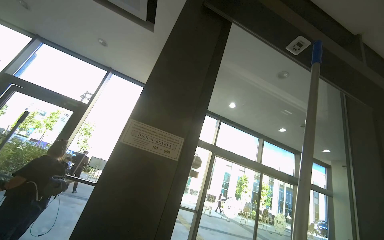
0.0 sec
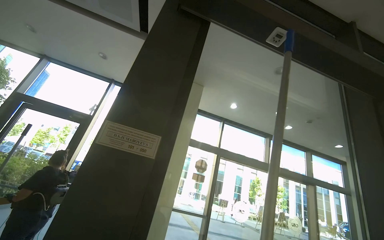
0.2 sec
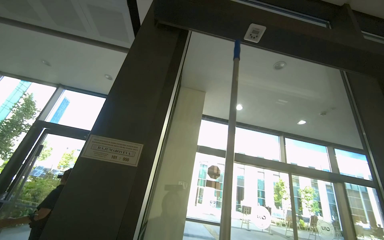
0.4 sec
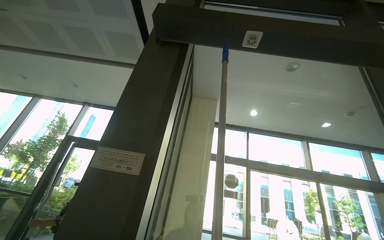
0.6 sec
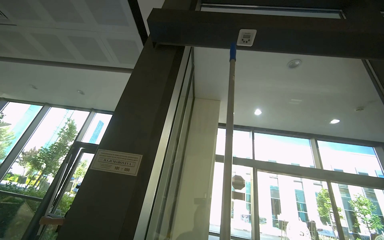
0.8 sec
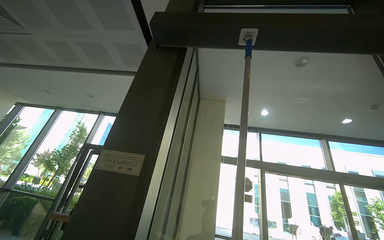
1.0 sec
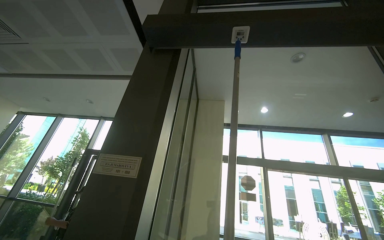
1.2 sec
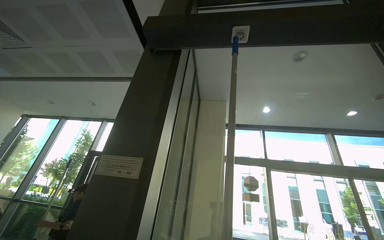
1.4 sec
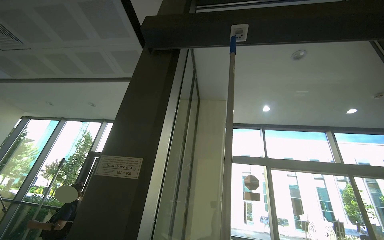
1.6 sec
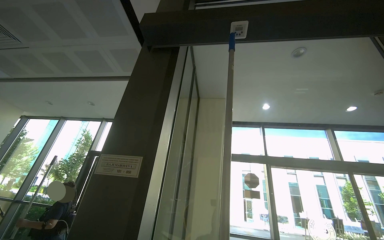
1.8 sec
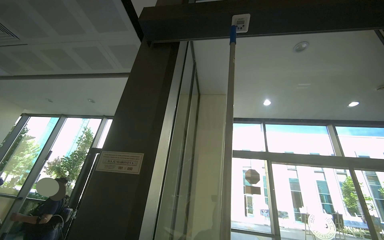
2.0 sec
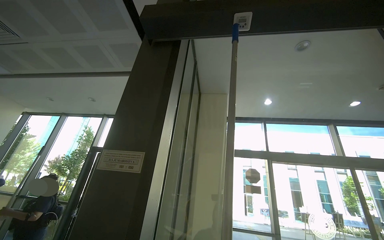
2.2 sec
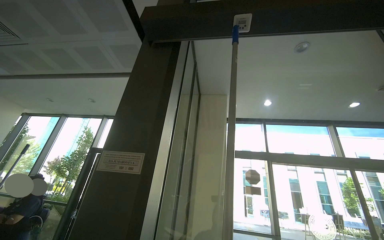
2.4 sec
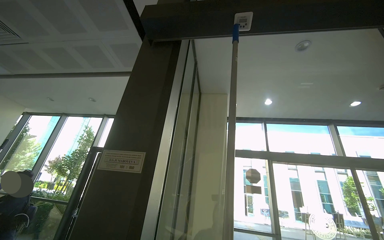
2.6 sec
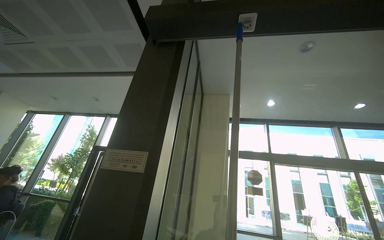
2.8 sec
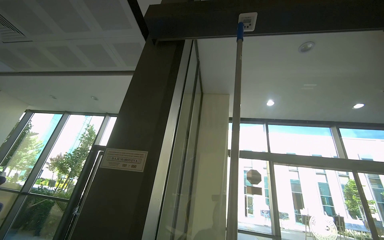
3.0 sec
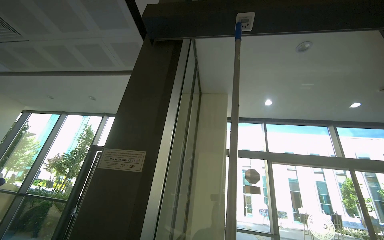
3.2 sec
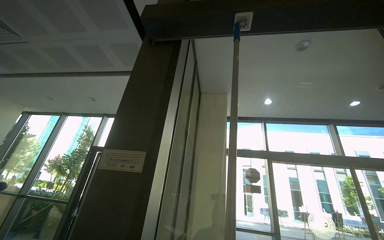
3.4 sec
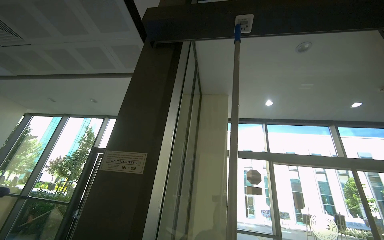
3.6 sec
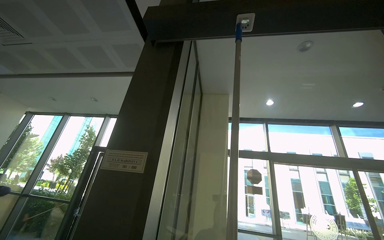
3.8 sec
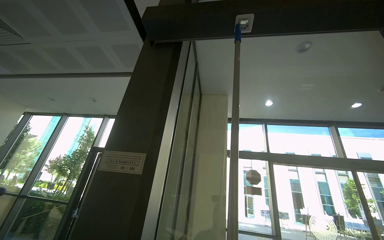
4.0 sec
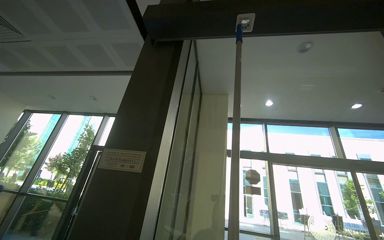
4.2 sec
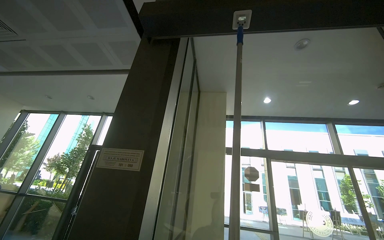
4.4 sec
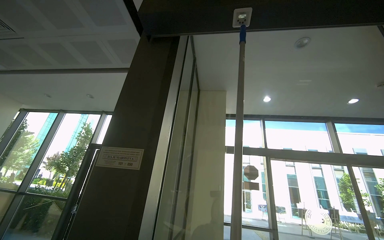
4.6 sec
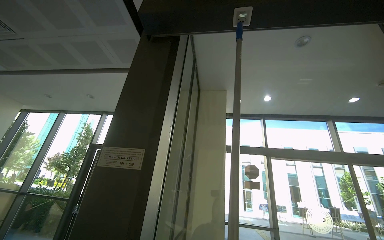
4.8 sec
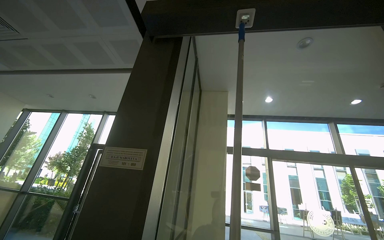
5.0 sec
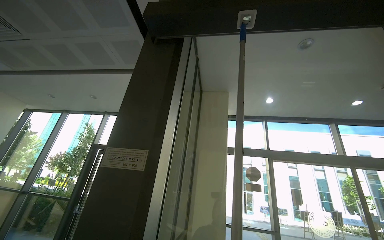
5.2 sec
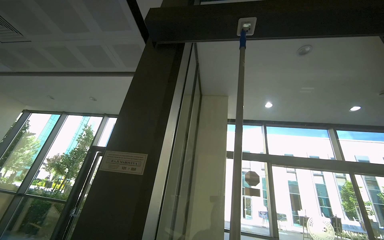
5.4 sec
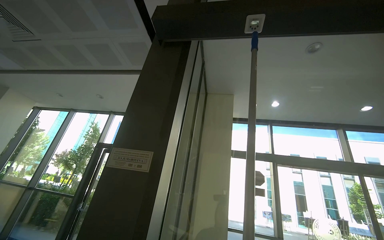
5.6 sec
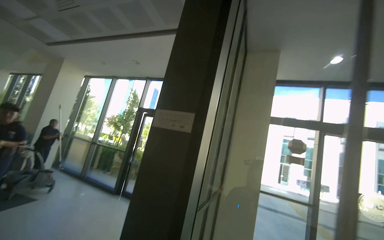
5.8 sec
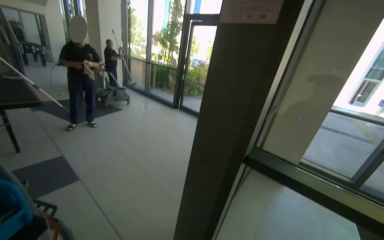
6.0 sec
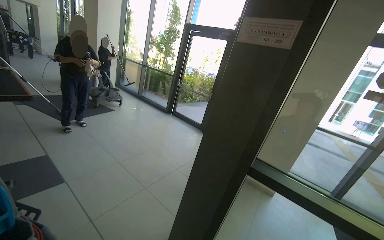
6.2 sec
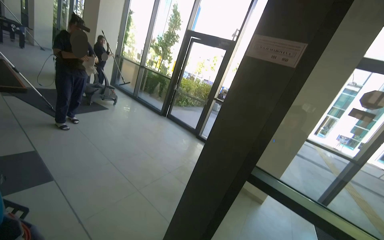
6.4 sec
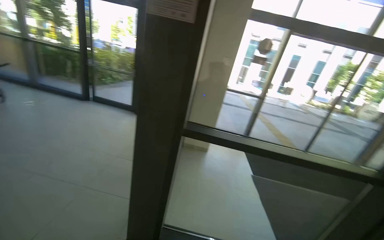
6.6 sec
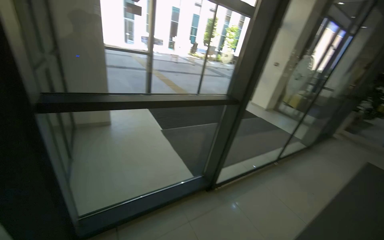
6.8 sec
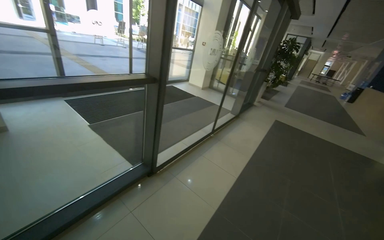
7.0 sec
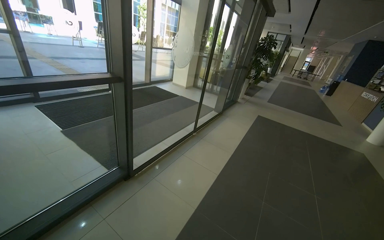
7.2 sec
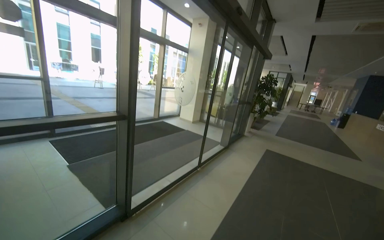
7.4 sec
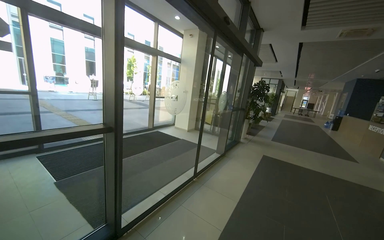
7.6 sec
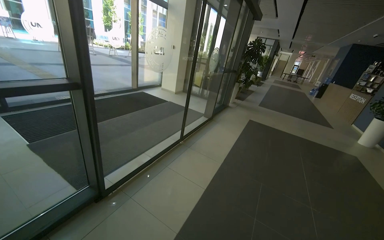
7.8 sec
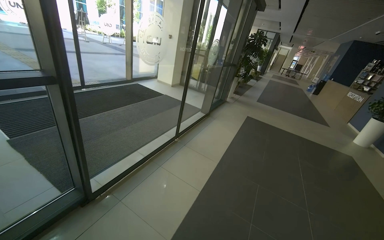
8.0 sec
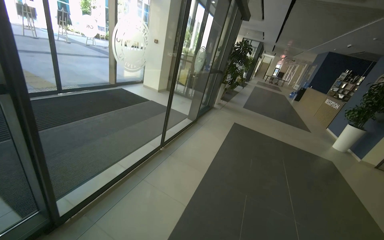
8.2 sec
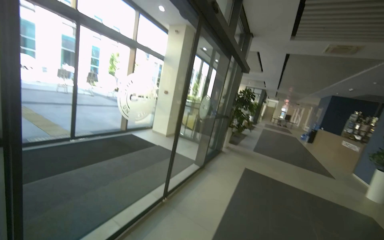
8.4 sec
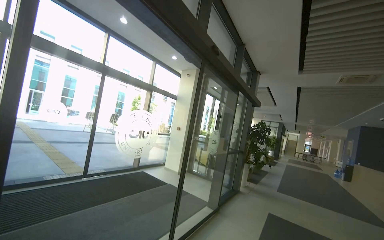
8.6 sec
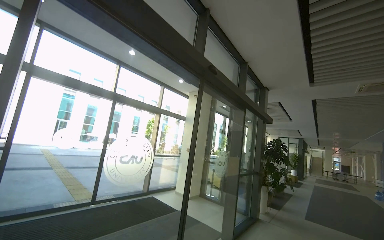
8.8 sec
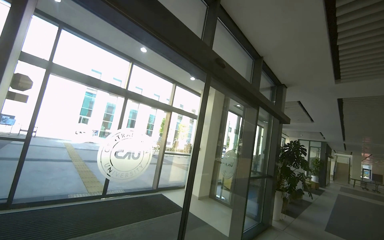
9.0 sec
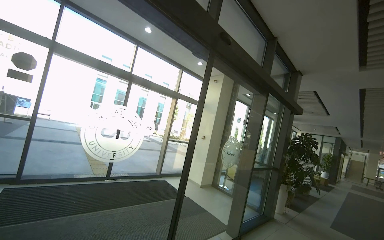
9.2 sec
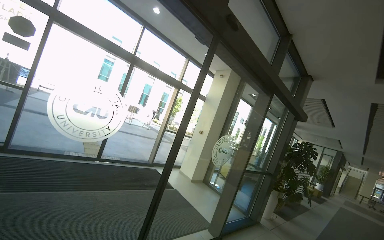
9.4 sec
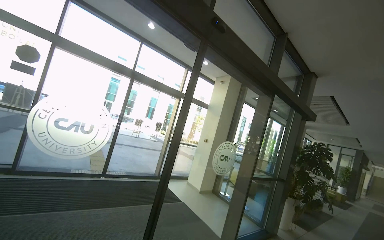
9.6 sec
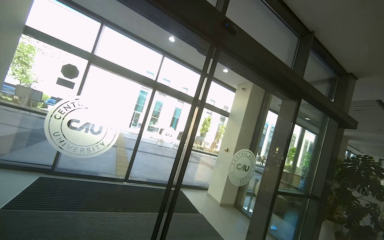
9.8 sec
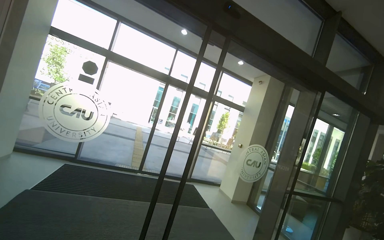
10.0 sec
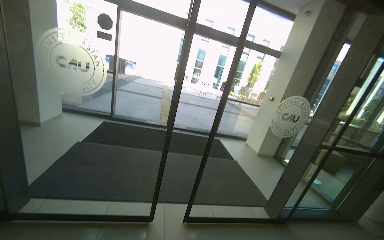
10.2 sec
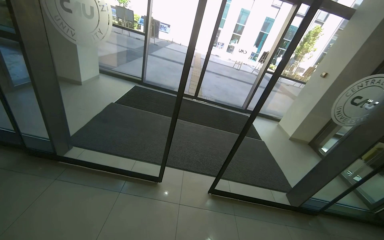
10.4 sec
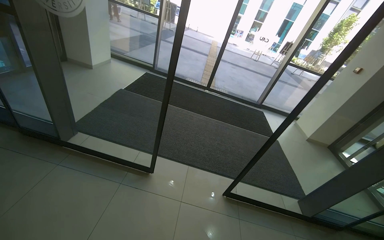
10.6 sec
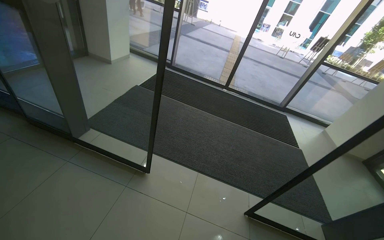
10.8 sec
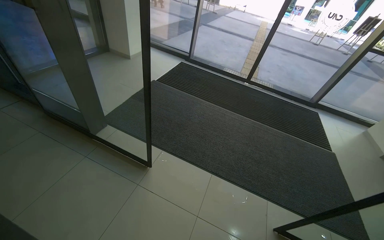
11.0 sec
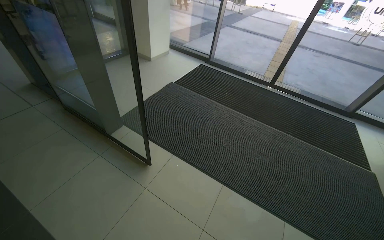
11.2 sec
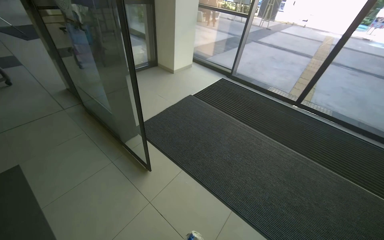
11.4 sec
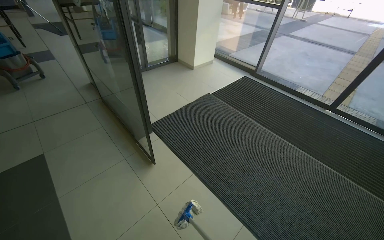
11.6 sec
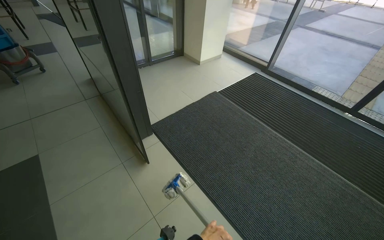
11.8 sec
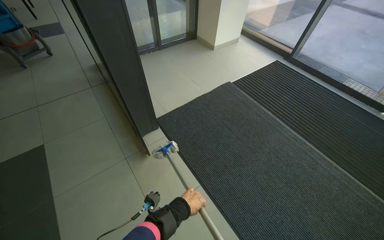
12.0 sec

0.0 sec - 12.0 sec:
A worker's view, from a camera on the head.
Job: mopping floor.
The whole recording: Mopping tiled floor. The worker mops the tiled floor near the entrance.
0.0 sec - 1.6 sec: The camera travels to the right, roughly 50 cm. The camera sweeps to the left, by about 20 degrees.
4.4 sec - 6.0 sec: The view swings approximately 30 degrees to the left. The camera pitches downward, by about 45 degrees.
6.0 sec - 7.6 sec: The wearer moves about 80 cm. The head rotates about 90 degrees to the right.
7.6 sec - 9.0 sec: The head travels roughly 90 cm. The view tilts approximately 20 degrees upward.
9.0 sec - 10.4 sec: The camera is carried about 90 cm. The head turns to the left by some 45 degrees. The wearer looks approximately 25 degrees further downward.
10.4 sec - 12.0 sec: The camera is carried about 1 m. The wearer looks roughly 55 degrees further to the left. The camera pitches downward, by approximately 15 degrees.

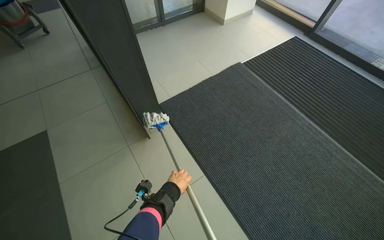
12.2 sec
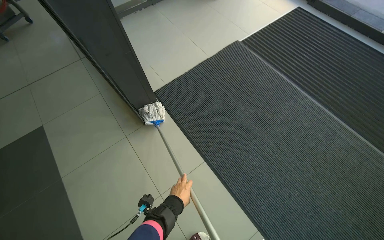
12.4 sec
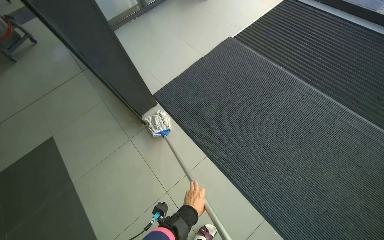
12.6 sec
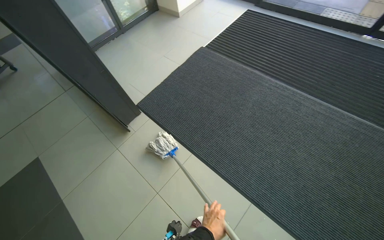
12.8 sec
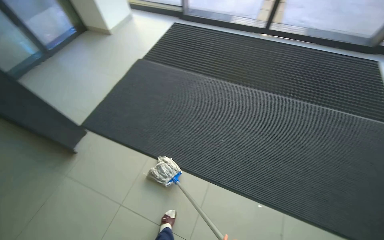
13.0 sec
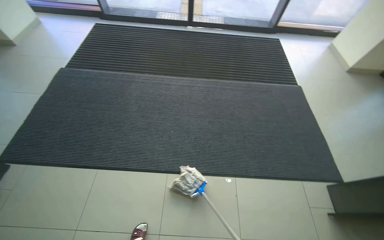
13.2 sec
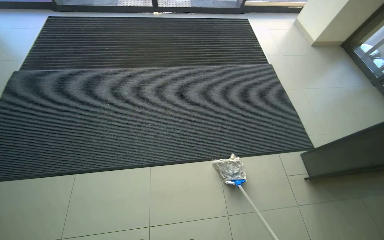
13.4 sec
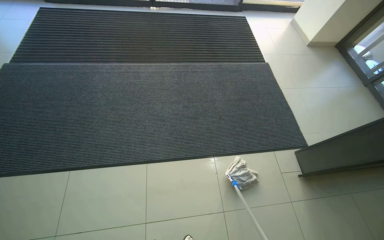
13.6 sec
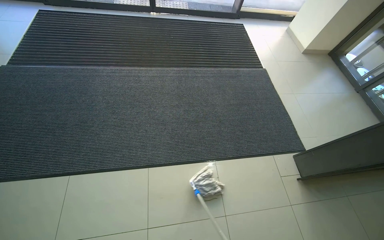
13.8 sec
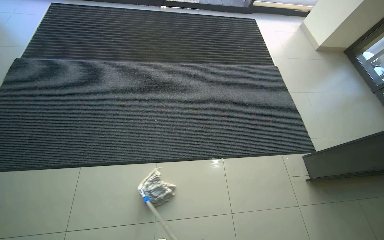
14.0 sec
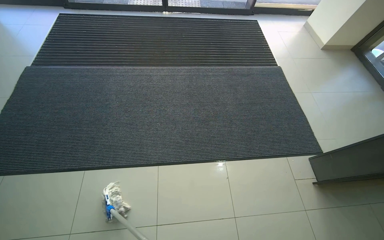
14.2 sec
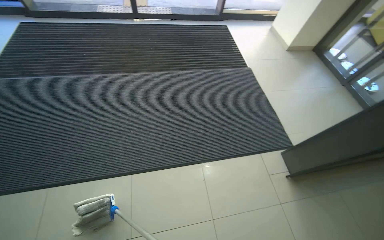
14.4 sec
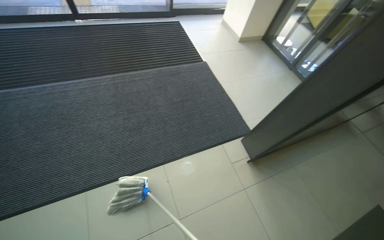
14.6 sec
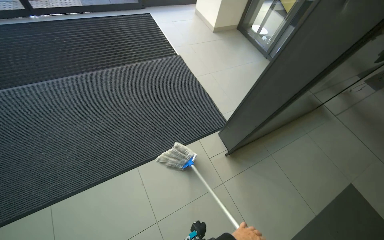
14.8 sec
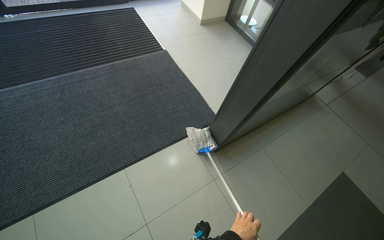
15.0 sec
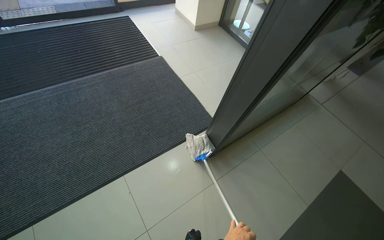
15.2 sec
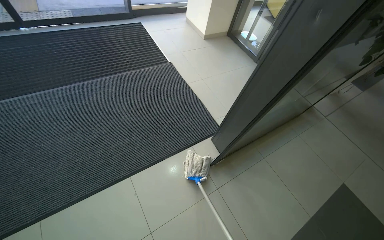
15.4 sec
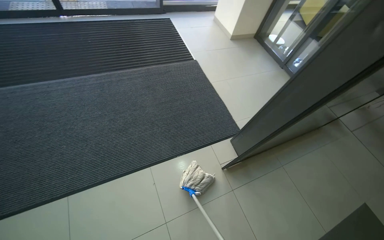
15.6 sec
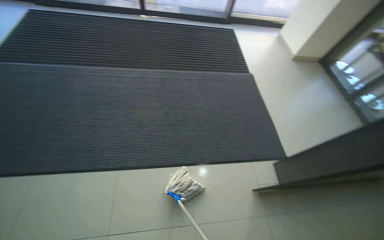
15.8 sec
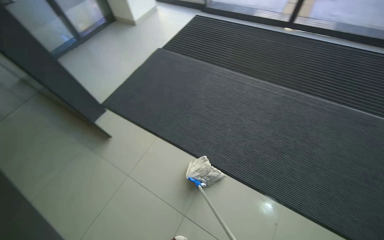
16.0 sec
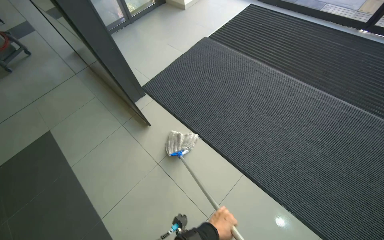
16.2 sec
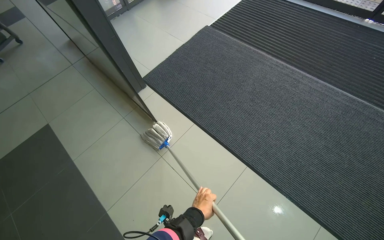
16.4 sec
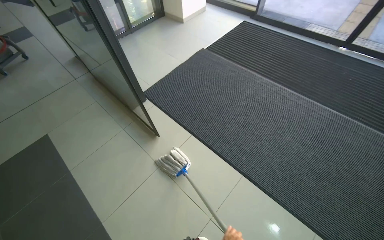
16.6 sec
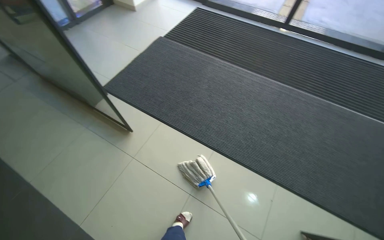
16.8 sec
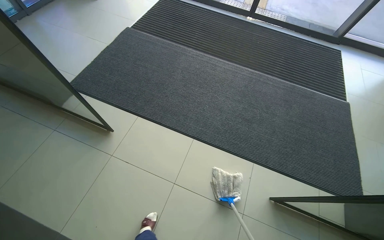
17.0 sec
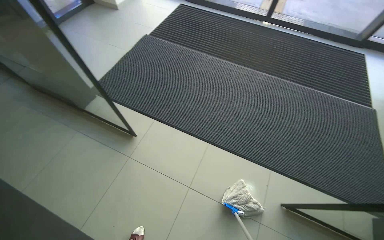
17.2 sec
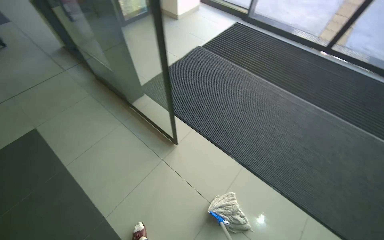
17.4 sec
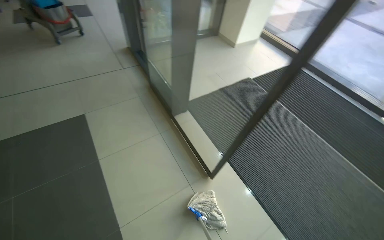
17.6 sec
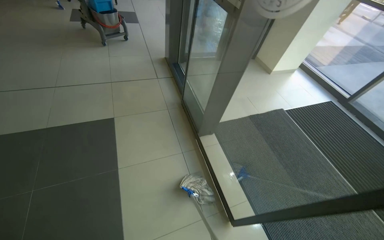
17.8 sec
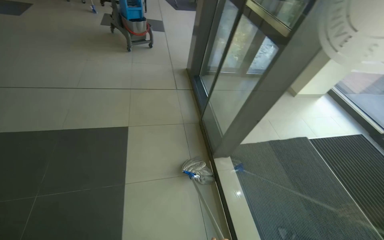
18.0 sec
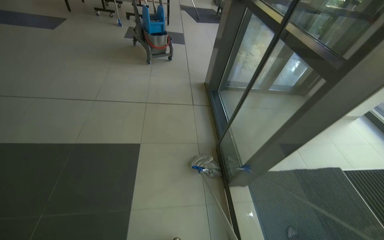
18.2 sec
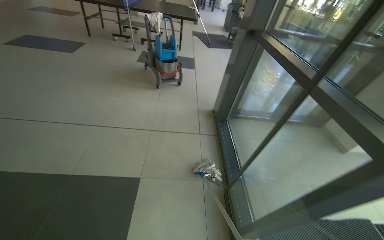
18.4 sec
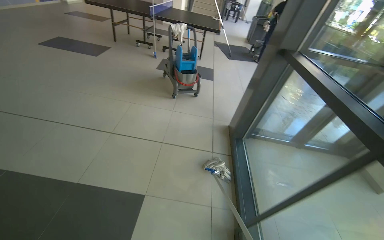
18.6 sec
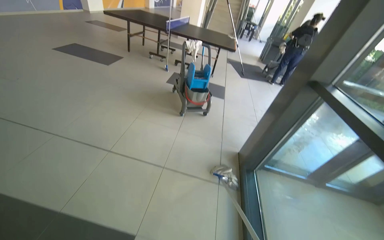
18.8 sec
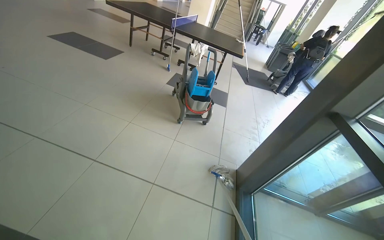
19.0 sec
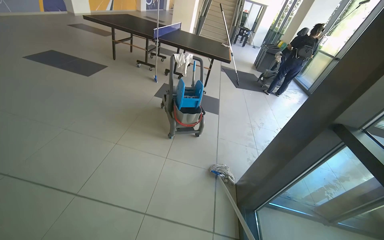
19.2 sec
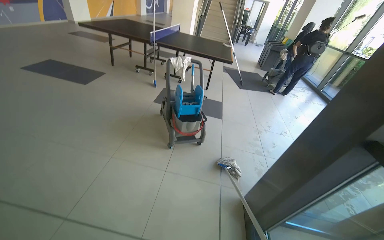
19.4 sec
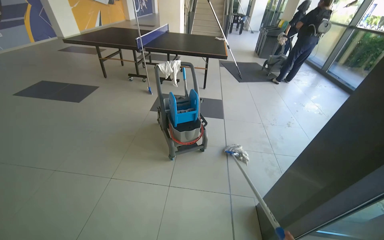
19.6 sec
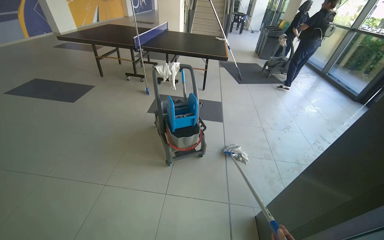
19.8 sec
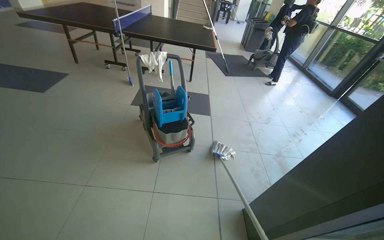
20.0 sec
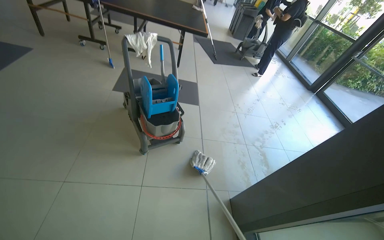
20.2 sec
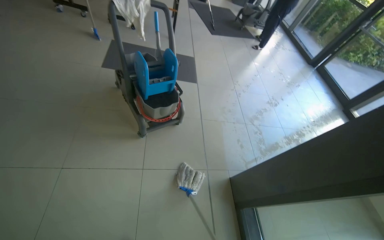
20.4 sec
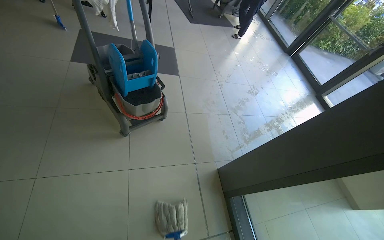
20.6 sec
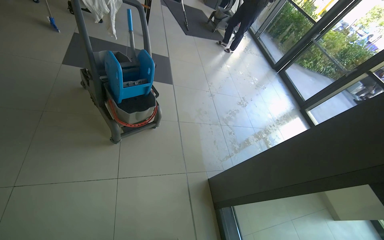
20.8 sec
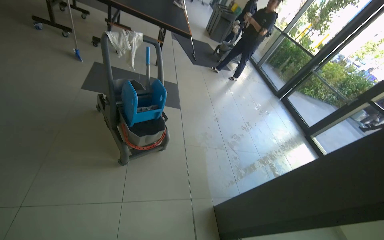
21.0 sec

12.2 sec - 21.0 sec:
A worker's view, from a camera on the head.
Job: mopping floor.
The whole recording: Mopping tiled floor. The worker mops the tiled floor near the entrance.
12.2 sec - 13.6 sec: The head travels about 70 cm. The head turns to the right by roughly 65 degrees.
13.6 sec - 15.2 sec: The camera travels to the right, about 60 cm. The head rotates some 25 degrees to the right.
15.2 sec - 16.6 sec: The head travels approximately 70 cm. The head turns to the left by roughly 55 degrees.
16.6 sec - 18.0 sec: The wearer moves roughly 80 cm. The scene turns roughly 35 degrees clockwise in the picture.
18.0 sec - 19.6 sec: The wearer moves roughly 1.5 m. The view swings about 15 degrees to the left. The view tips upward by approximately 15 degrees.
19.6 sec - 21.0 sec: The head travels about 50 cm. The camera sweeps to the right, by about 25 degrees.
